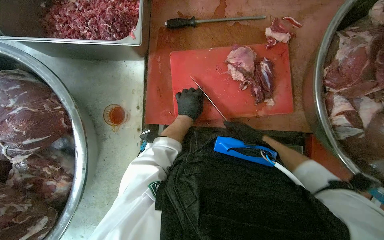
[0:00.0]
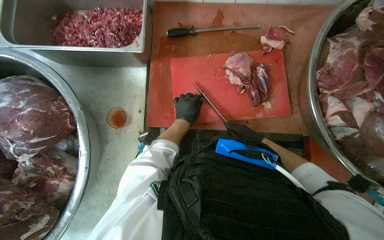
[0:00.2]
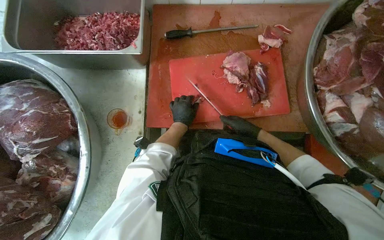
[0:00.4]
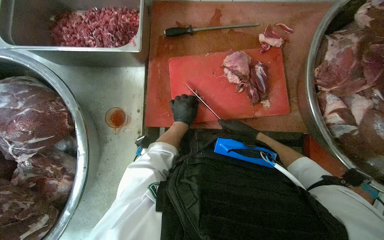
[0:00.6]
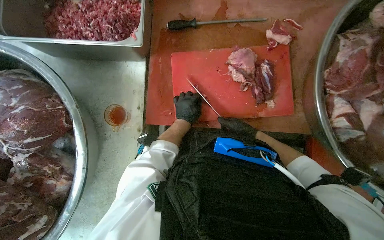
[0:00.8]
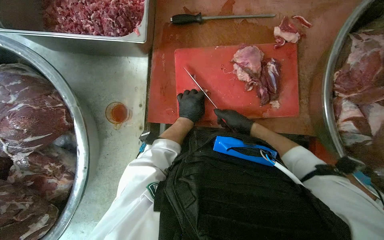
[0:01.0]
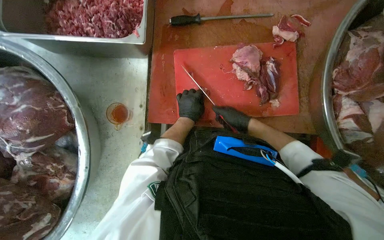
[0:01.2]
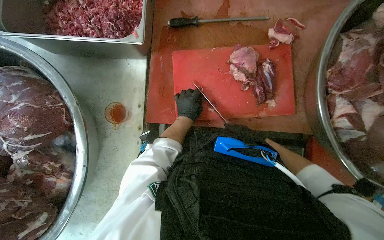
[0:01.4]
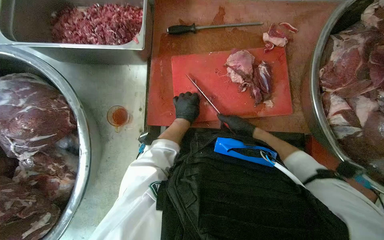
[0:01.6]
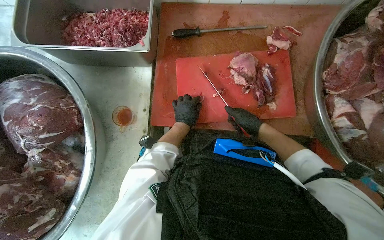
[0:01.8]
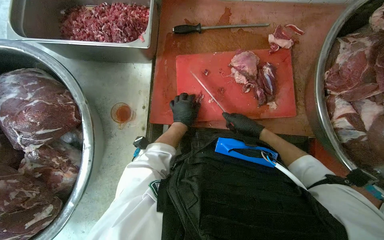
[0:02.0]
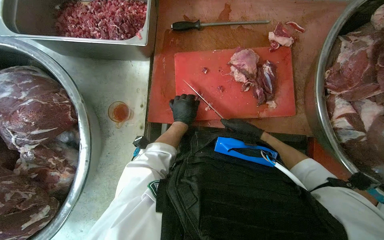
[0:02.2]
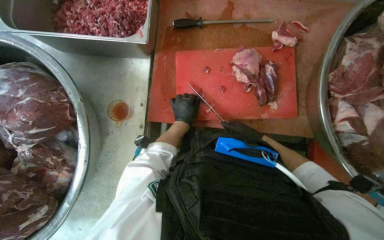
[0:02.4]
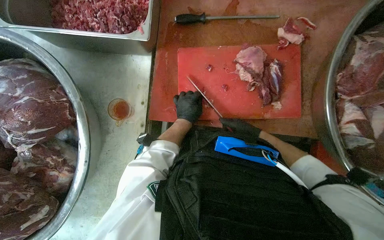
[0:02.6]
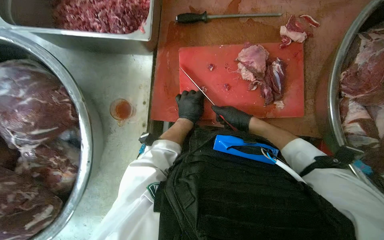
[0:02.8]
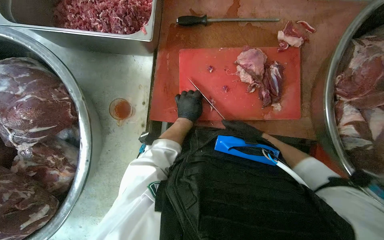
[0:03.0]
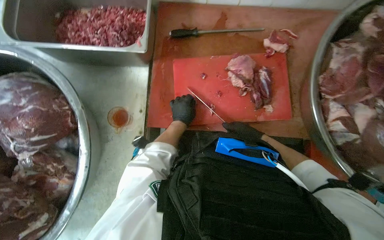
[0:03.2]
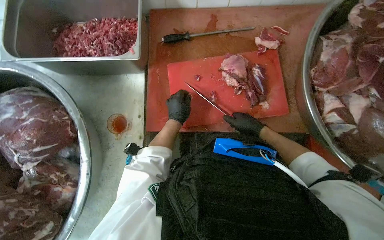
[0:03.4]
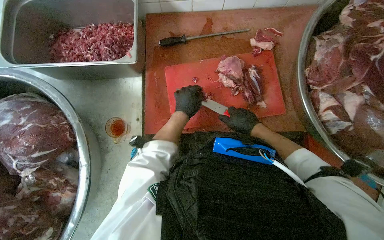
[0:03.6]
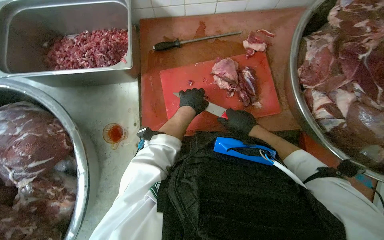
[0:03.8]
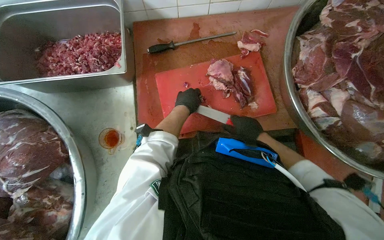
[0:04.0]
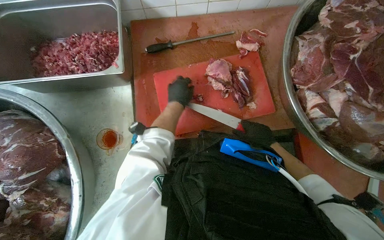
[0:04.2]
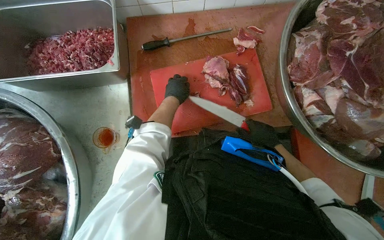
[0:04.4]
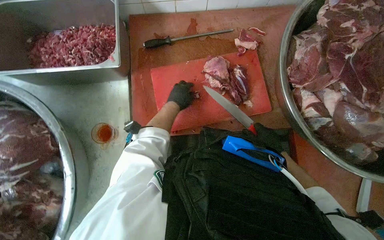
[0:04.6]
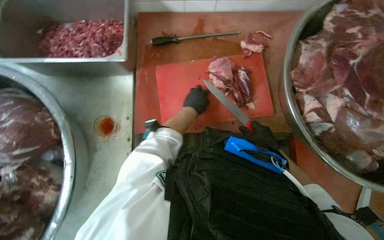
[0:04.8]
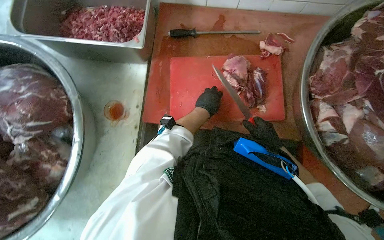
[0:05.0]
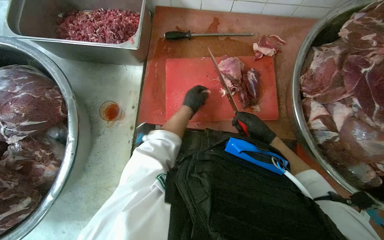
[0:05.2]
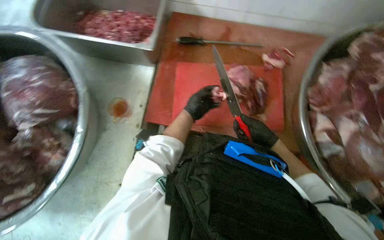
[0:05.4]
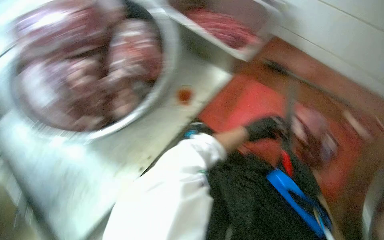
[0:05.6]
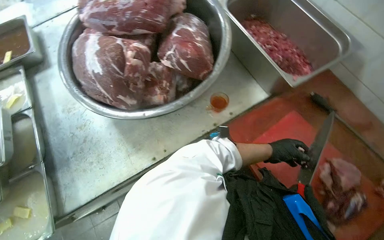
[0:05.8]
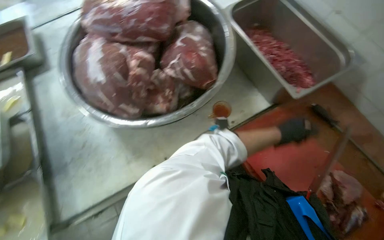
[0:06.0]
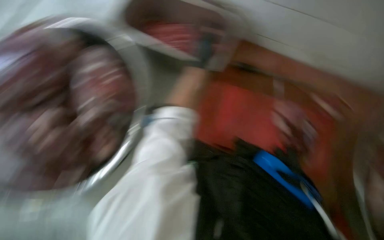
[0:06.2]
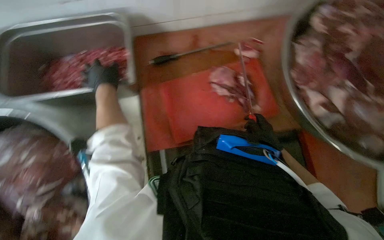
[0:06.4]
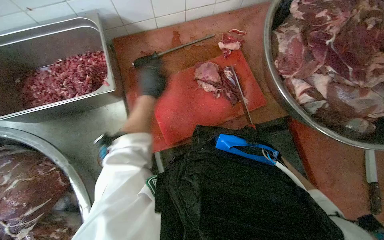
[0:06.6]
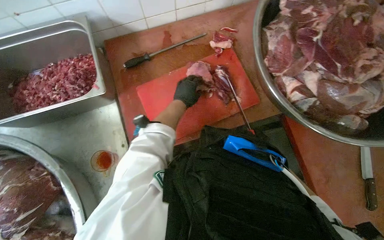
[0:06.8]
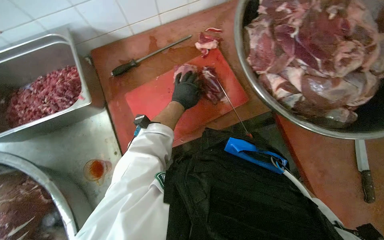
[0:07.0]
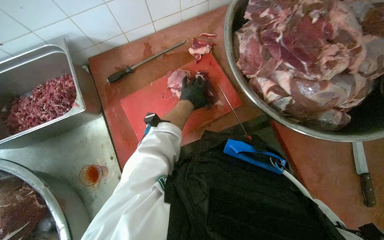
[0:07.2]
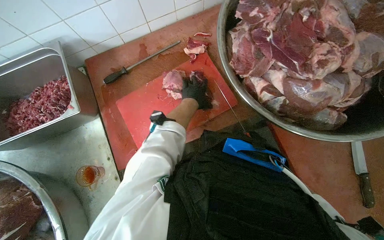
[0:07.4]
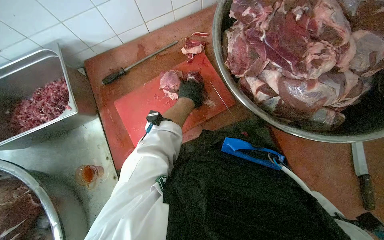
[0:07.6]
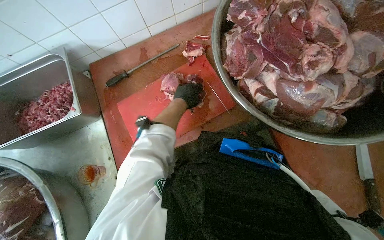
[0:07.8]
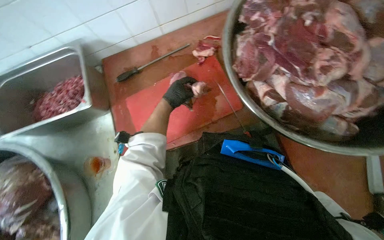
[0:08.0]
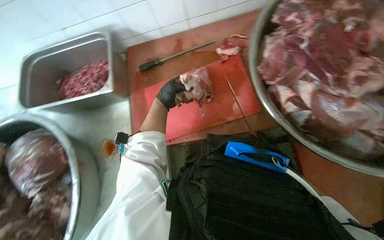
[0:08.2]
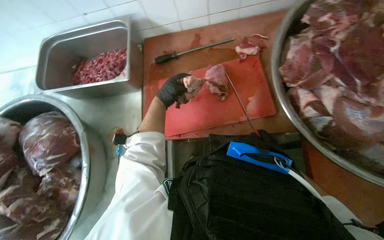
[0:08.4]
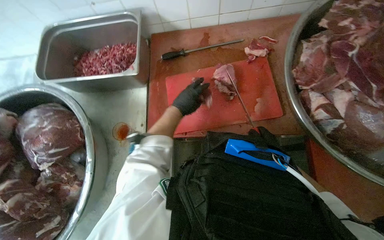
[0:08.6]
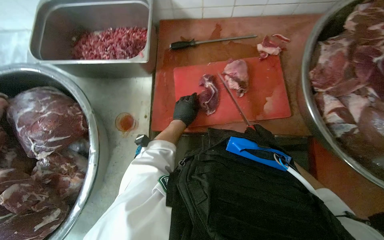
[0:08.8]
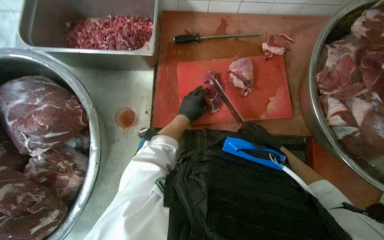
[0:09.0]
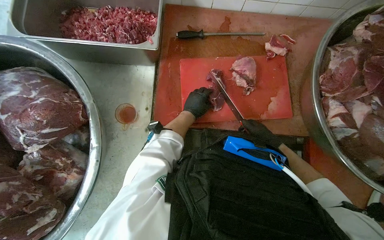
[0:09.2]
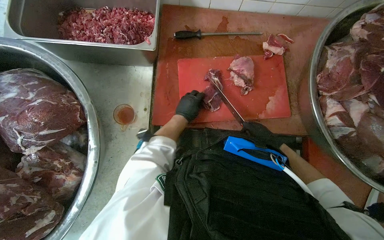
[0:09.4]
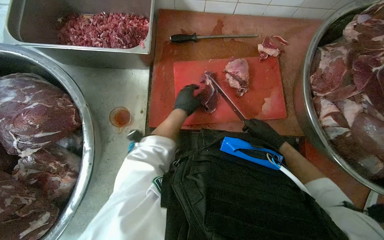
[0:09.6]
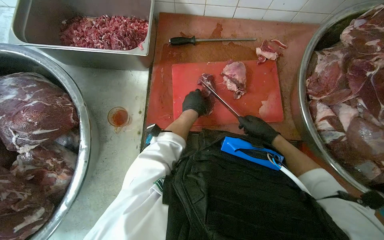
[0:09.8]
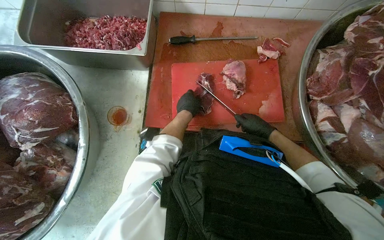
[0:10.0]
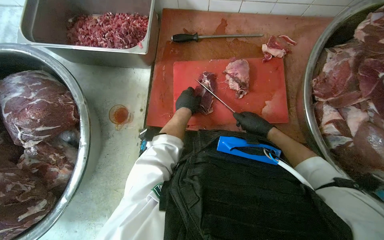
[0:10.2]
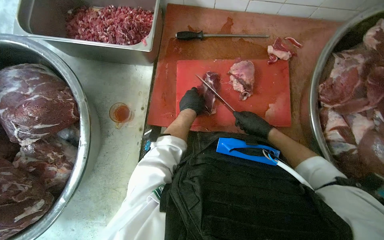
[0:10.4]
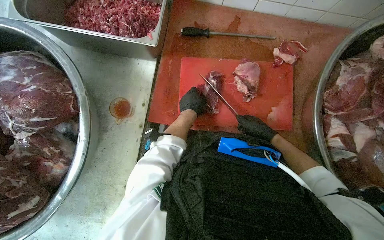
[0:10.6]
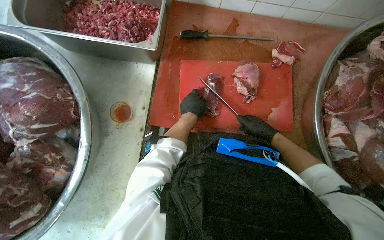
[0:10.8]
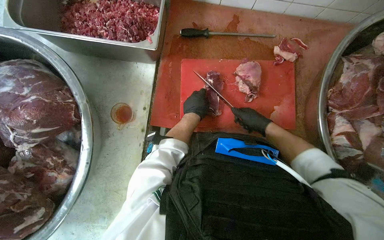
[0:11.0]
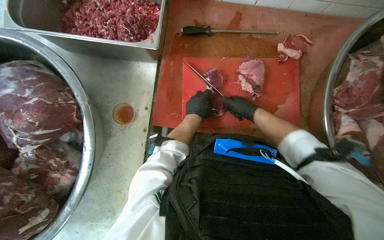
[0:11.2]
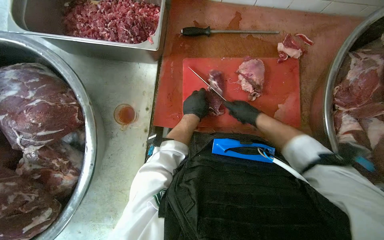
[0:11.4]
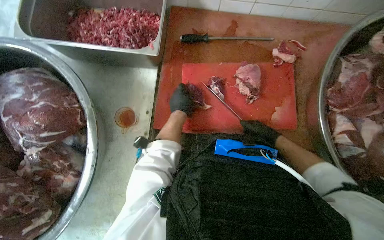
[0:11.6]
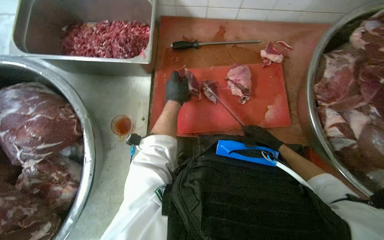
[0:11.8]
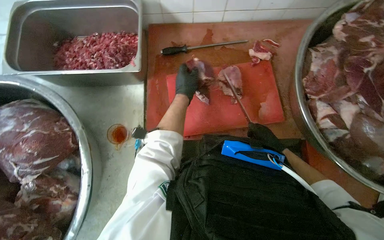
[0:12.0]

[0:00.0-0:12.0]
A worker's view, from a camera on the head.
Job: preparing food.
The whole recording: Cutting meat on board. The worker cuts large pieces of meat into smaller portions on a red cutting board.
0:00.0 to 0:03.0: The hands work in one place, with small movements.
0:03.0 to 0:04.4: The left hand is displaced up the picture by some 15 cm. Meanwhile the right hand goes roughly 10 cm nearer to the camera.
0:04.4 to 0:06.0: The wearer's head swings roughly 55 degrees to the left.
0:06.0 to 0:07.6: The wearer looks about 60 degrees further to the right.
0:07.6 to 0:09.0: The left hand moves down the picture, approximately 15 cm.
0:09.0 to 0:10.4: The right hand is displaced up the picture by about 10 cm.
0:10.4 to 0:12.0: The left hand heads up the picture, covering some 10 cm.

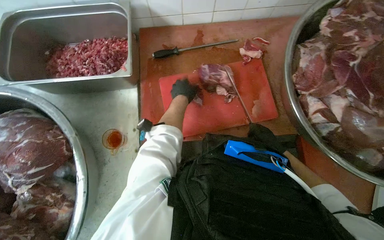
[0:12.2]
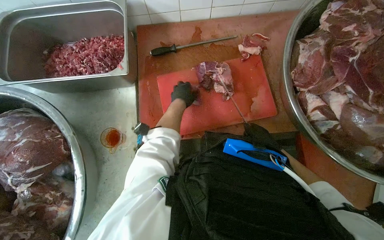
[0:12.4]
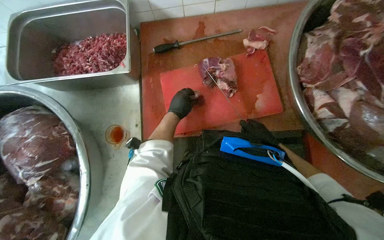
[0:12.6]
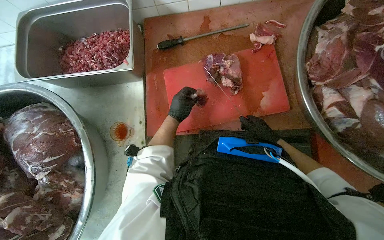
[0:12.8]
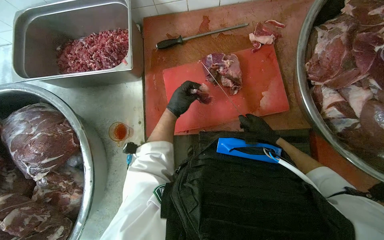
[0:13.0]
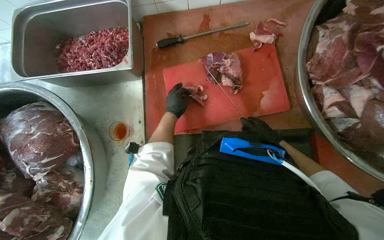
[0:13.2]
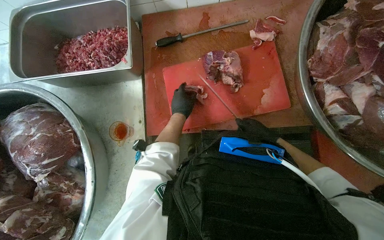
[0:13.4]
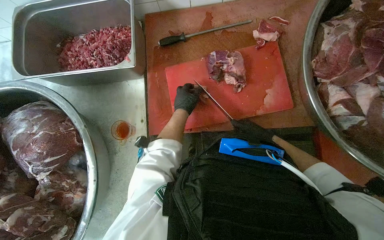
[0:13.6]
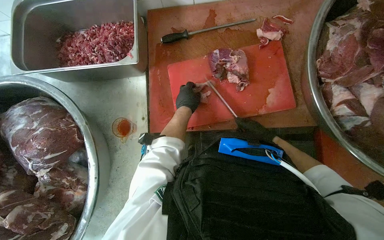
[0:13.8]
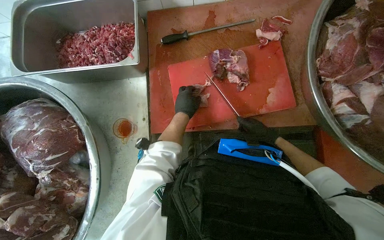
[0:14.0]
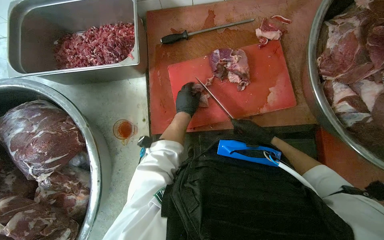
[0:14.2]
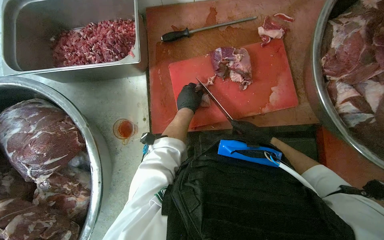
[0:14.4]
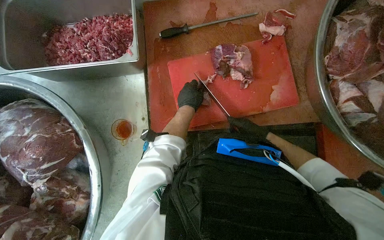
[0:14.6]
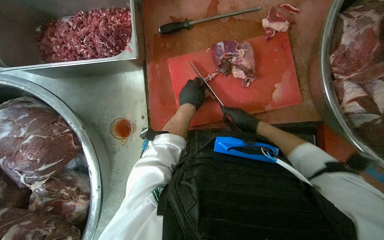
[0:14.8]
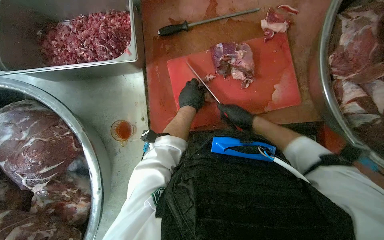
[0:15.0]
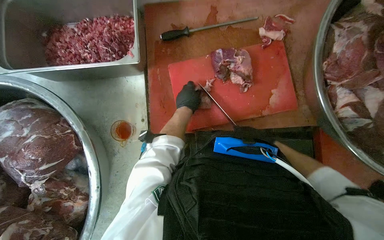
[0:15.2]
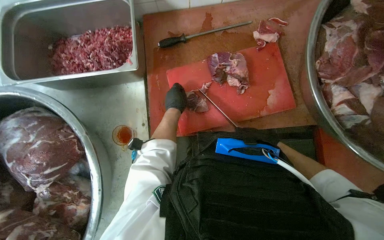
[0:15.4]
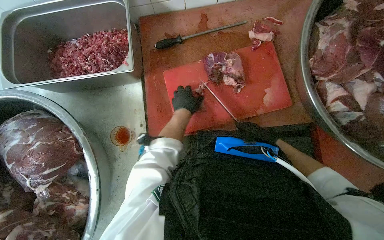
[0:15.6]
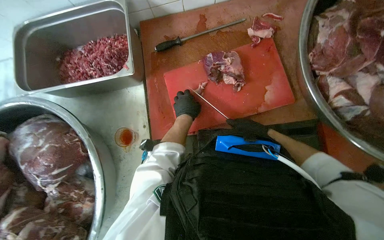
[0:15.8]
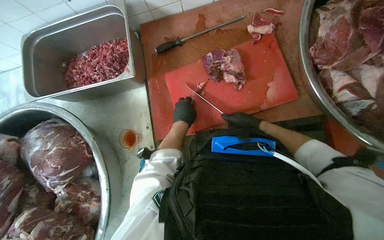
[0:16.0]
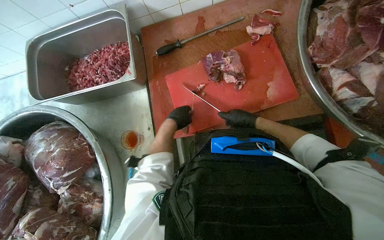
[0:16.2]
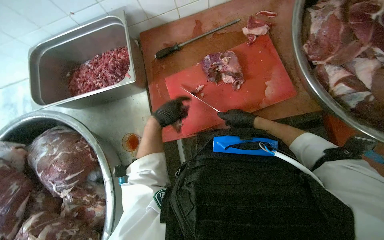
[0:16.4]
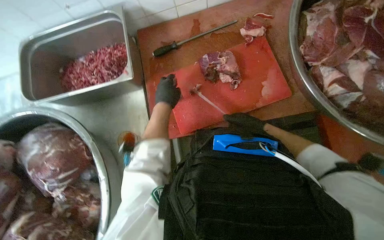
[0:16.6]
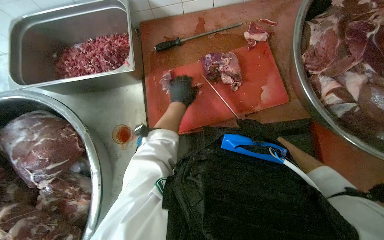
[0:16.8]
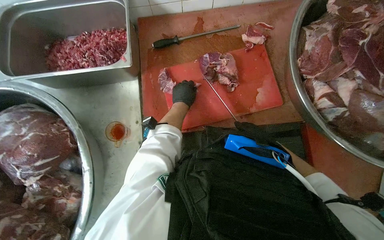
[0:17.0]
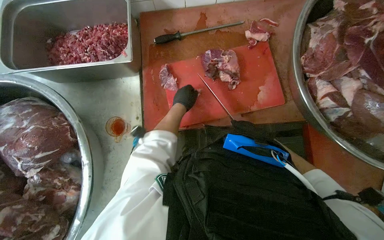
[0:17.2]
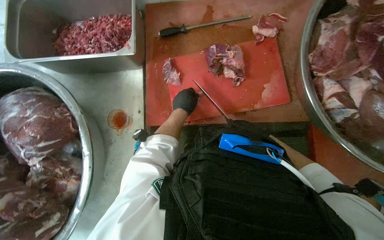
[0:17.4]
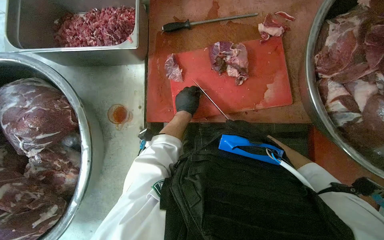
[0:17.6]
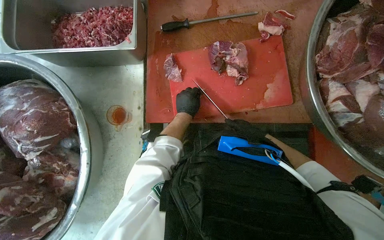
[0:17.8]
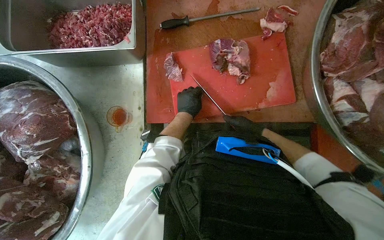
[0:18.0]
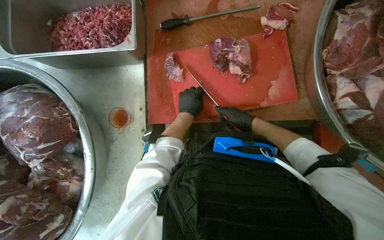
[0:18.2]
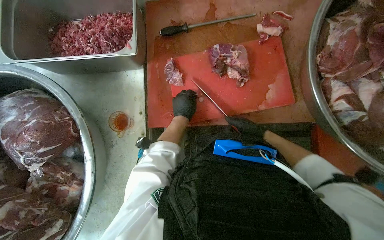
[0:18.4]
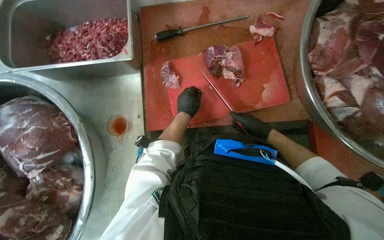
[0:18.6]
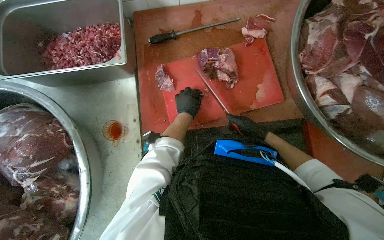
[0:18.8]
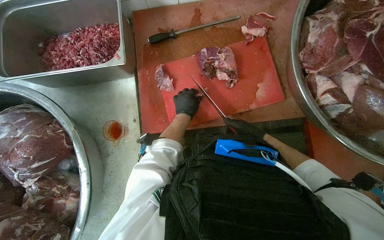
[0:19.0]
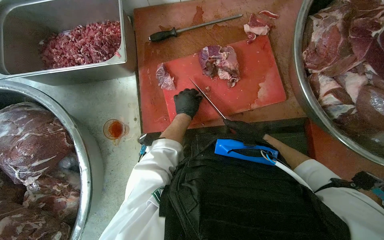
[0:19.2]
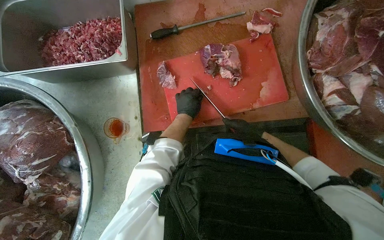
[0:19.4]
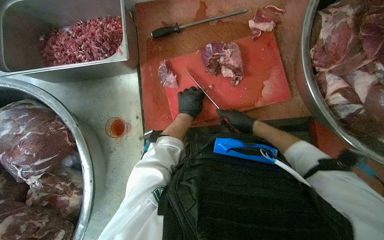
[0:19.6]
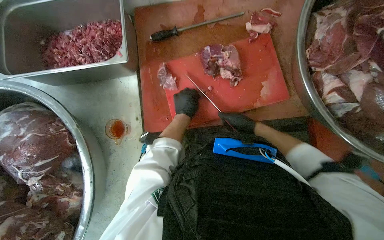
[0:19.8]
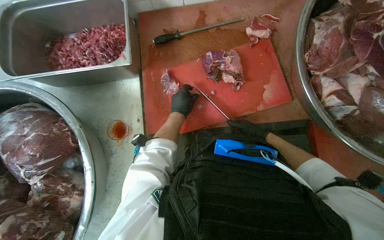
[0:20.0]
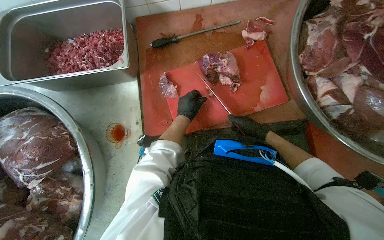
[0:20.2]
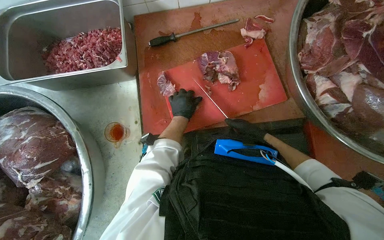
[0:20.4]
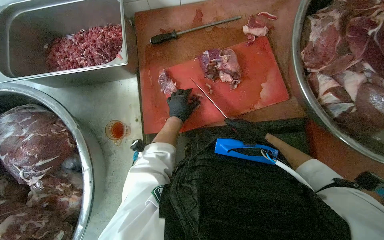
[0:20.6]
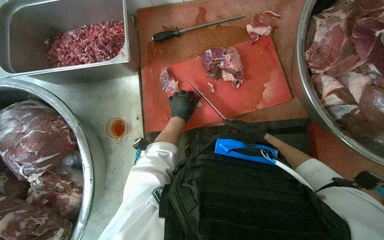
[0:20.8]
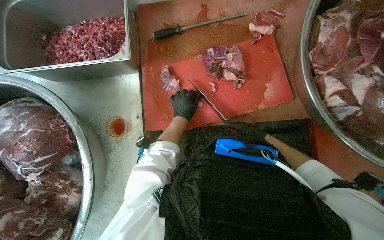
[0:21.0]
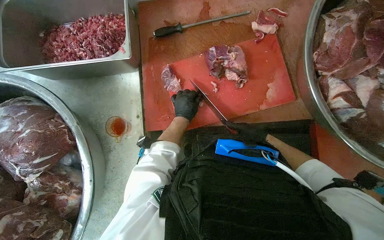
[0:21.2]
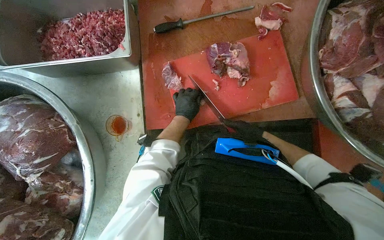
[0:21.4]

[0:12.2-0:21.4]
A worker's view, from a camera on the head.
Job: preparing food.
The whole recording: Cutting meat on board. The worker cuts large pieces of meat into smaller portions on a red cutting board.
0:12.2 to 0:13.8: The right hand moves to the left, roughly 10 cm.
0:16.8 to 0:18.4: The left hand shifts some 10 cm down the picture, while the right hand moves some 20 cm farther from the camera and comes back.
0:19.8 to 0:21.4: The hands work in one place, with small movements.
